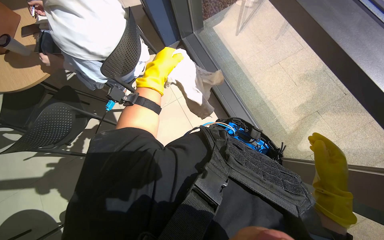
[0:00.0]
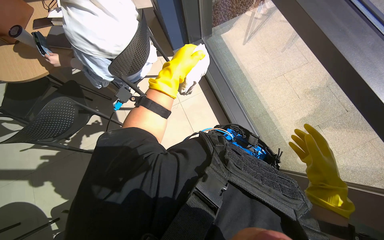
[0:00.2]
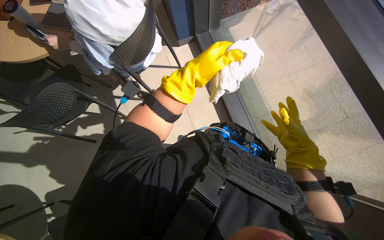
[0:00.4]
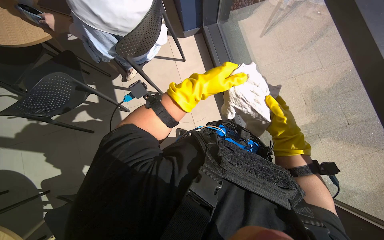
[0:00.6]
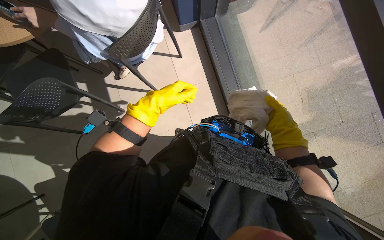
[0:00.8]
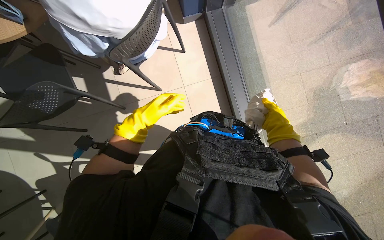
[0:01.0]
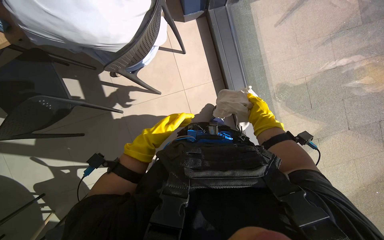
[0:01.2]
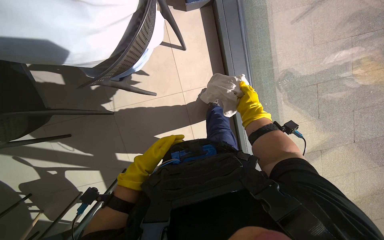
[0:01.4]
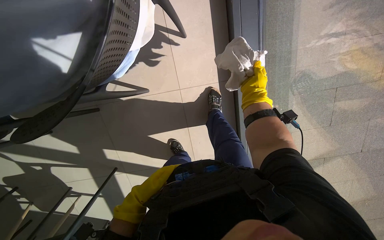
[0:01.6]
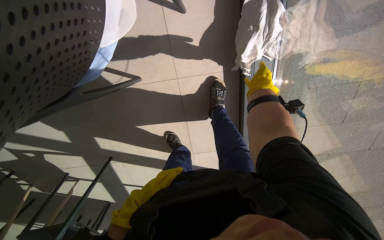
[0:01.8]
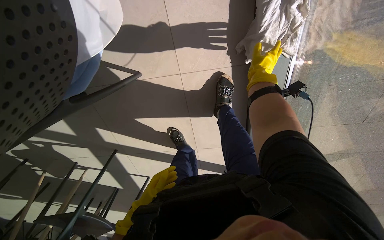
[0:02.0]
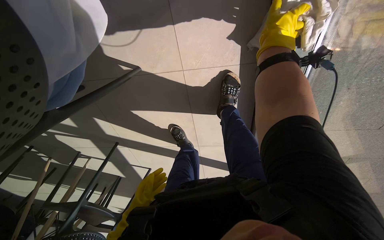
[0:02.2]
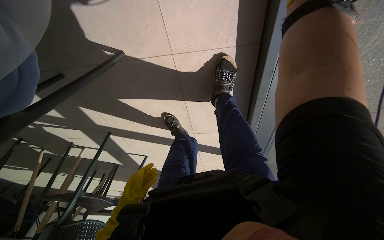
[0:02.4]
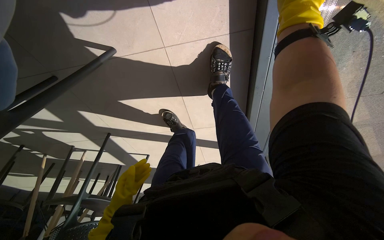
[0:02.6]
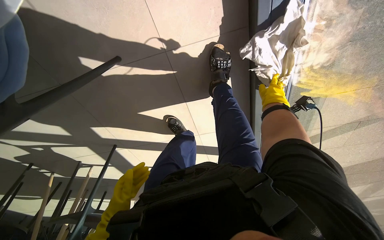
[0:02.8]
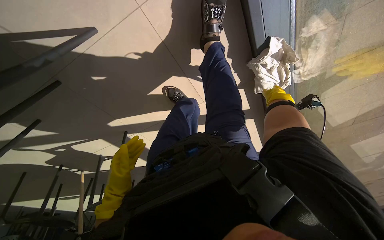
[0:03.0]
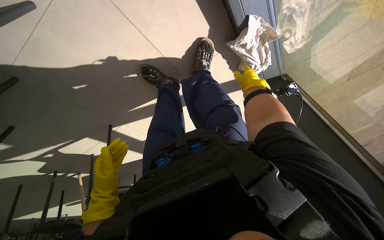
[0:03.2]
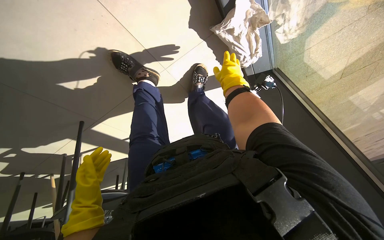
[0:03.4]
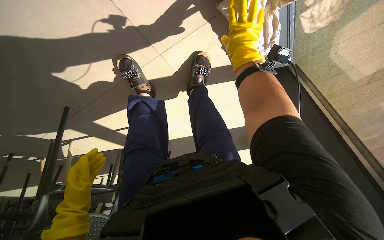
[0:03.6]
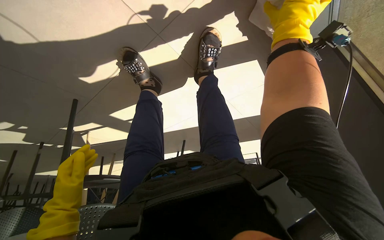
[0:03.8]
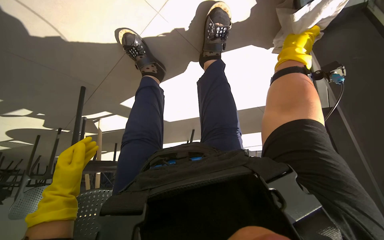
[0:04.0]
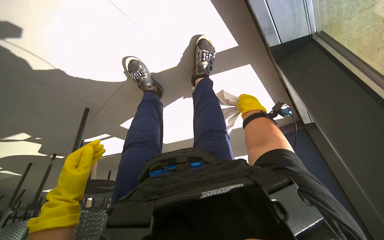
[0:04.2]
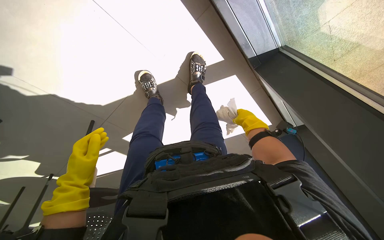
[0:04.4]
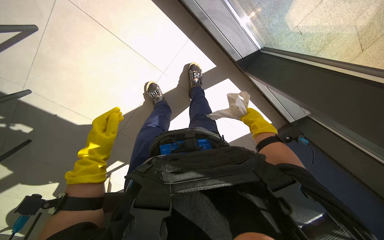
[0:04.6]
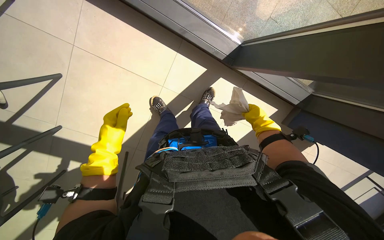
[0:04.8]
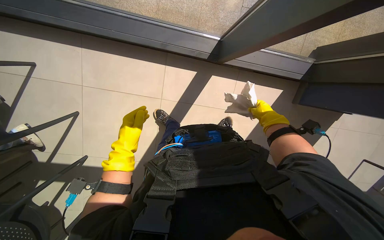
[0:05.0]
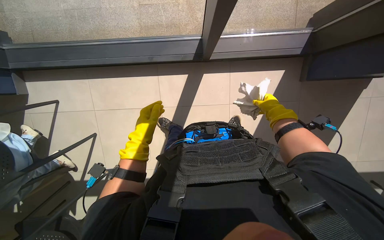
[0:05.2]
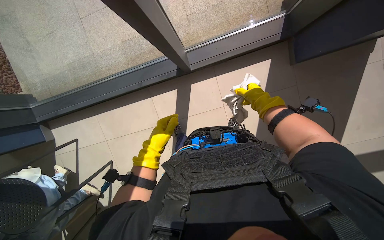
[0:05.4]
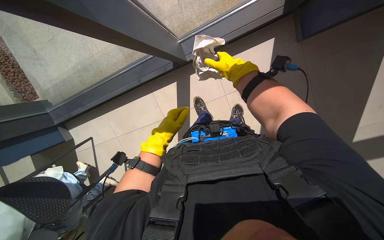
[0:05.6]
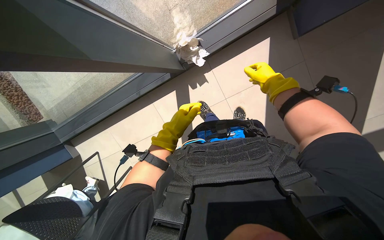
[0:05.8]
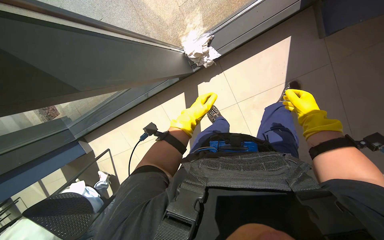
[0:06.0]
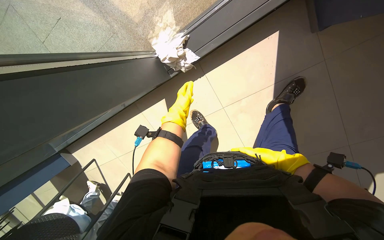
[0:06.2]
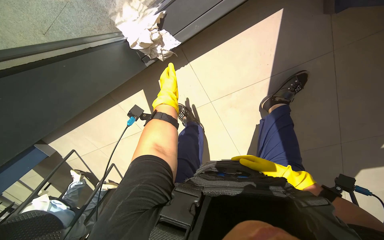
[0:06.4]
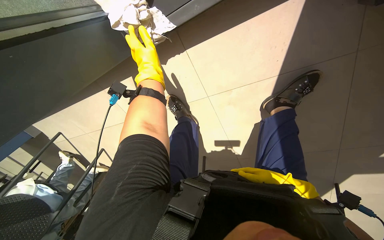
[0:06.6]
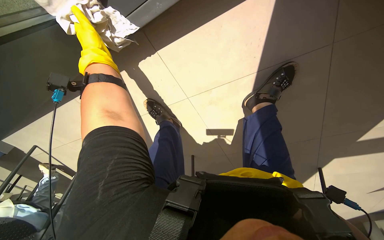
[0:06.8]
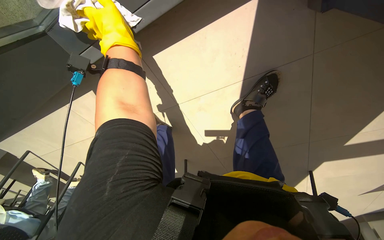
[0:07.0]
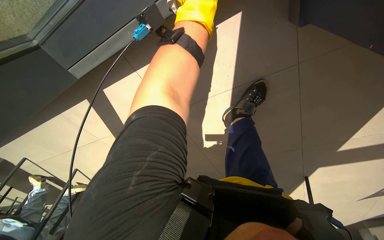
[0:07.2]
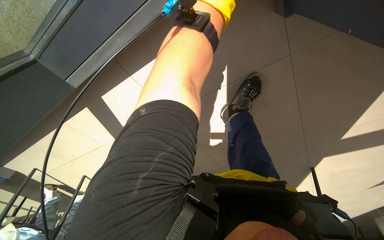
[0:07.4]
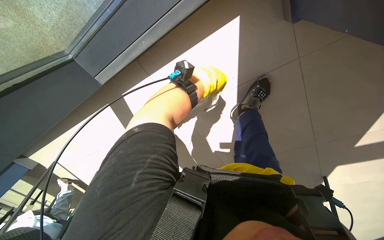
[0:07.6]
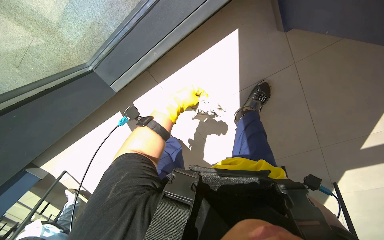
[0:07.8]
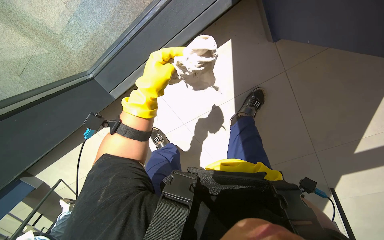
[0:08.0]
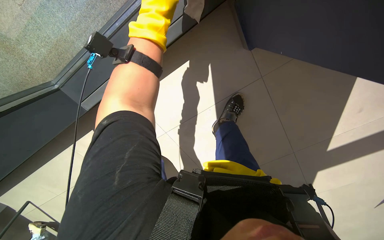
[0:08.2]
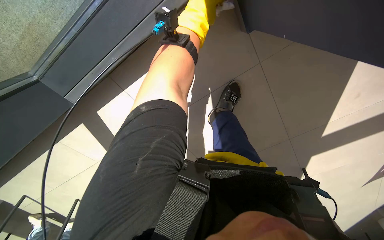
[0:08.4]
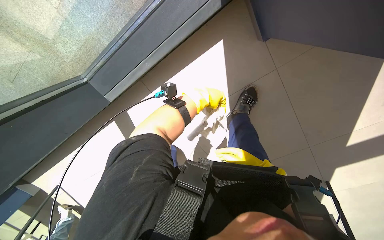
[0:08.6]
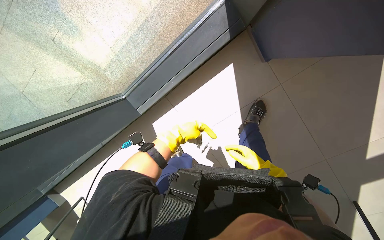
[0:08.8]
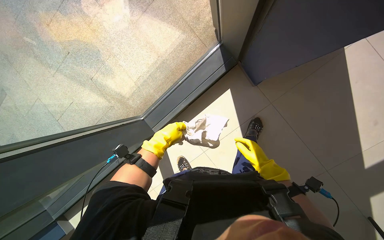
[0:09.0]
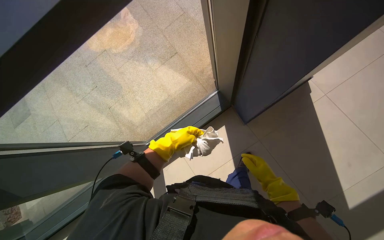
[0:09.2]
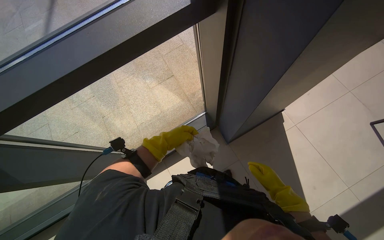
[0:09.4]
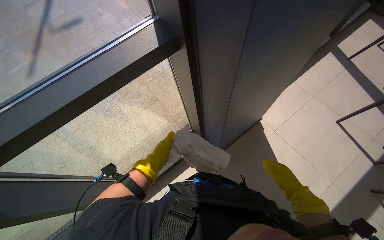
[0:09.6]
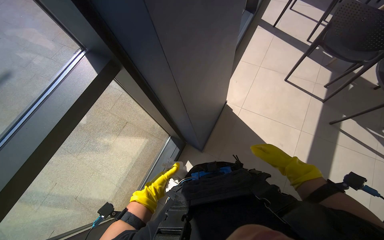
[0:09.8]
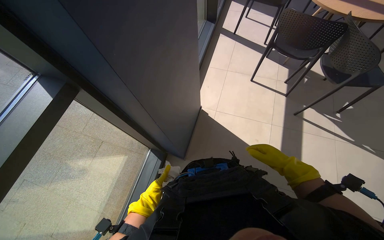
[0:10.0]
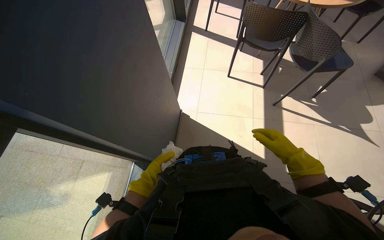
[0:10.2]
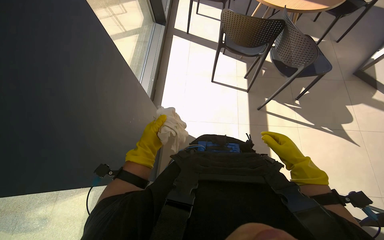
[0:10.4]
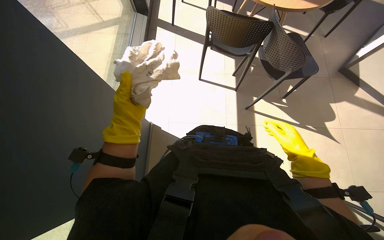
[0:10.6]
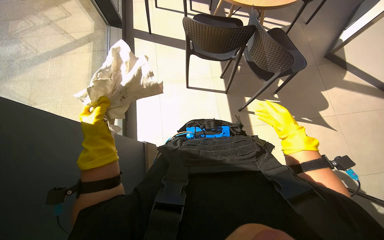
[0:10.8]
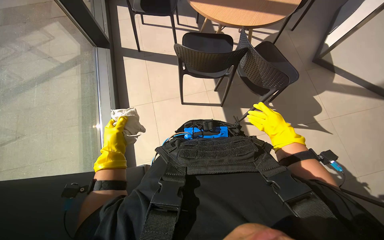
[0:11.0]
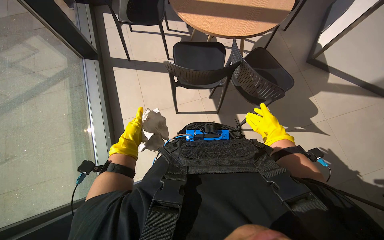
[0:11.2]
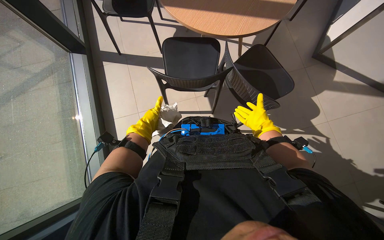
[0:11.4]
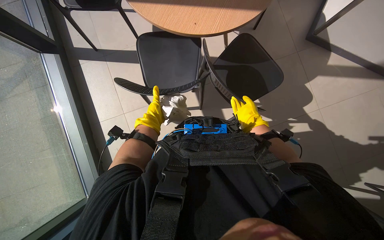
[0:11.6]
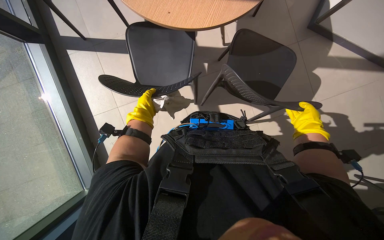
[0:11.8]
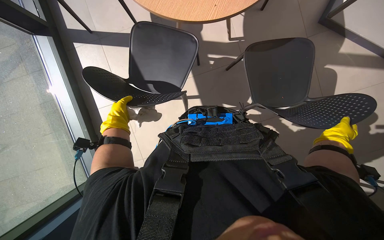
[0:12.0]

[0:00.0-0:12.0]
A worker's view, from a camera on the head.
Job: wiping surfaces.
The whole recording: Cleaning various surfaces. The worker prepares a cloth and cleans multiple surfaces including a picture, plant, wall, window, table, and chair.
0.0 to 1.6 s: The camera is carried roughly 40 cm. The view tips downward by approximately 15 degrees.
1.6 to 3.0 s: The view tilts some 20 degrees downward.
3.0 to 4.4 s: The left hand travels nearer to the camera by some 10 cm. Meanwhile the right hand shifts some 15 cm down the picture, and reaches approximately 5 cm nearer to the camera, then returns.
4.4 to 6.0 s: The head travels about 80 cm. The camera is aimed some 40 degrees further to the left. The view tips upward by approximately 15 degrees. The scene turns roughly 65 degrees counterclockwise in the picture.
6.0 to 7.6 s: The head travels some 60 cm. The wearer looks roughly 20 degrees further downward.
7.6 to 9.0 s: The camera pitches upward, by roughly 25 degrees.
9.0 to 10.4 s: The camera travels some 60 cm. The head rotates roughly 50 degrees to the right. The wearer looks some 30 degrees further upward.
10.4 to 12.0 s: The camera is carried approximately 80 cm. The view tilts approximately 15 degrees downward.

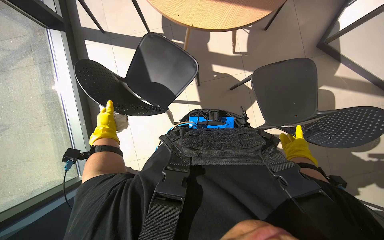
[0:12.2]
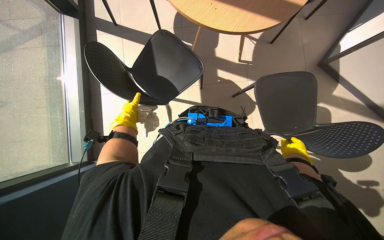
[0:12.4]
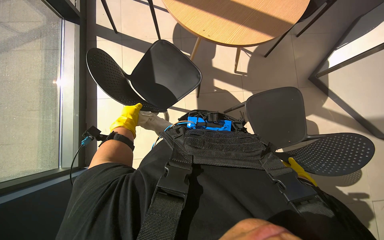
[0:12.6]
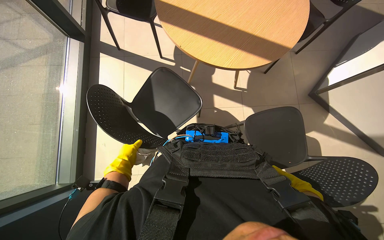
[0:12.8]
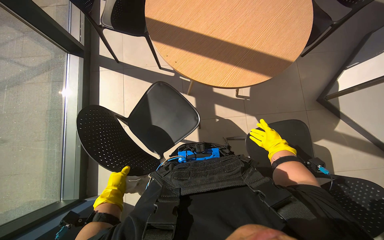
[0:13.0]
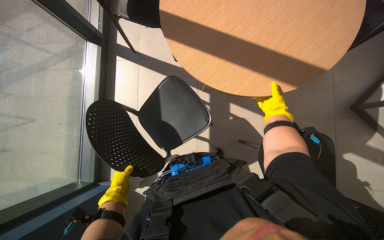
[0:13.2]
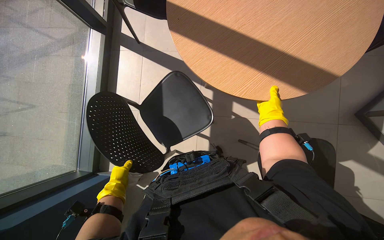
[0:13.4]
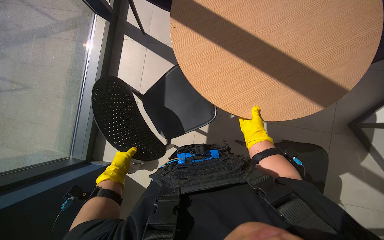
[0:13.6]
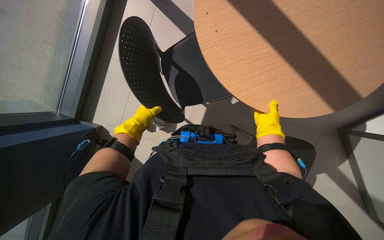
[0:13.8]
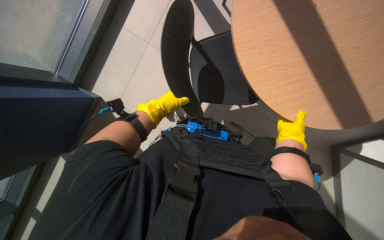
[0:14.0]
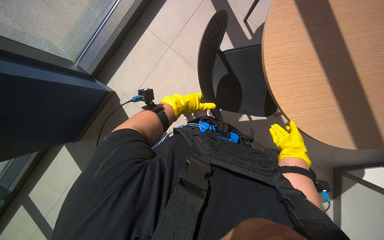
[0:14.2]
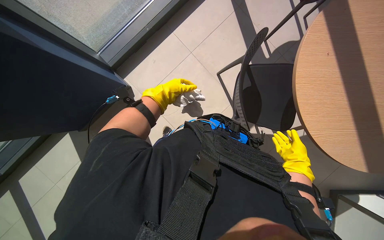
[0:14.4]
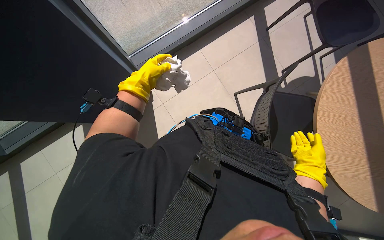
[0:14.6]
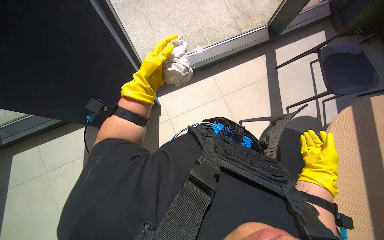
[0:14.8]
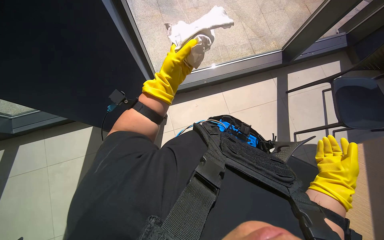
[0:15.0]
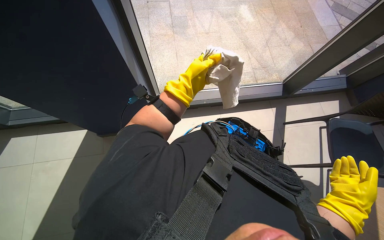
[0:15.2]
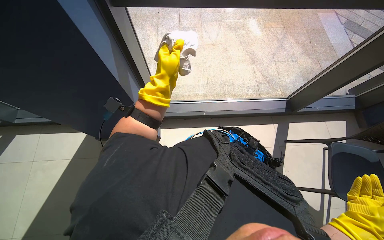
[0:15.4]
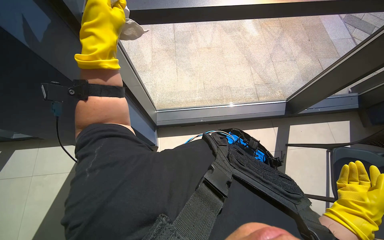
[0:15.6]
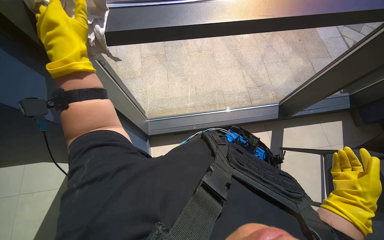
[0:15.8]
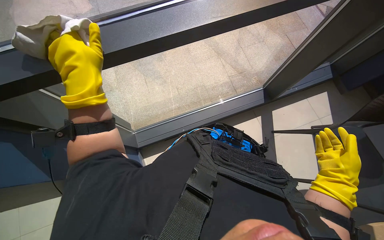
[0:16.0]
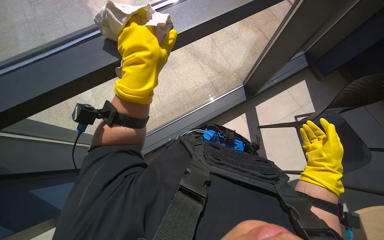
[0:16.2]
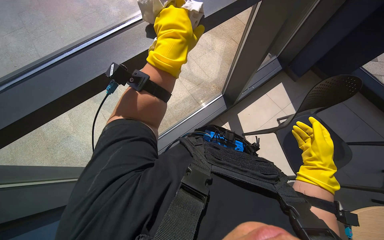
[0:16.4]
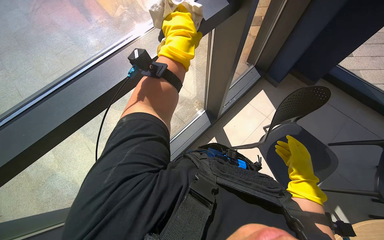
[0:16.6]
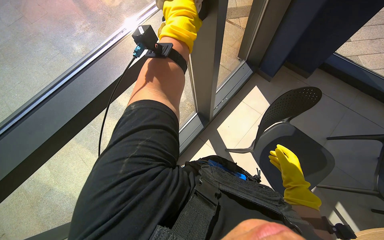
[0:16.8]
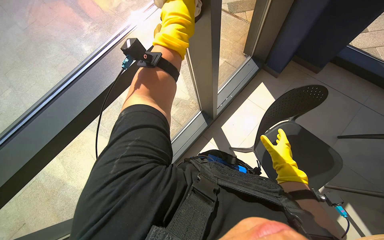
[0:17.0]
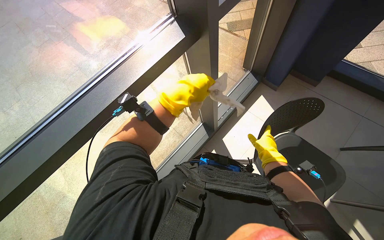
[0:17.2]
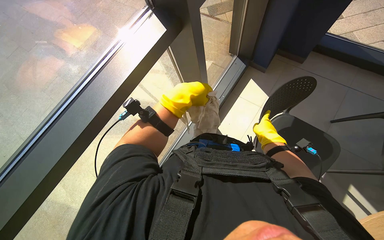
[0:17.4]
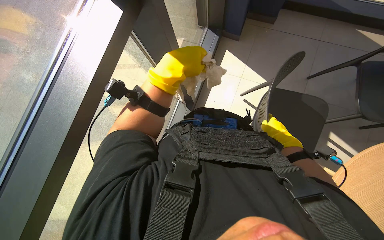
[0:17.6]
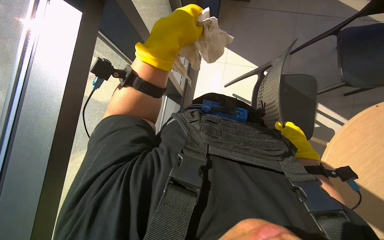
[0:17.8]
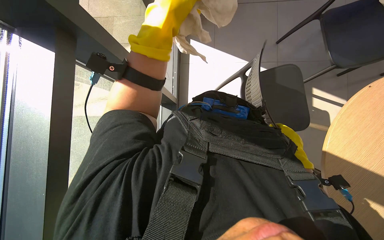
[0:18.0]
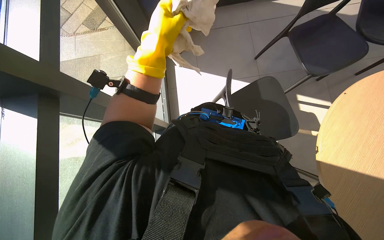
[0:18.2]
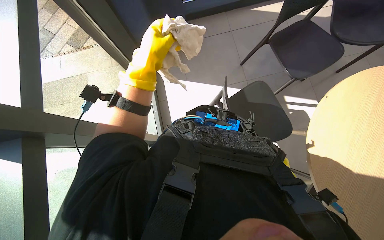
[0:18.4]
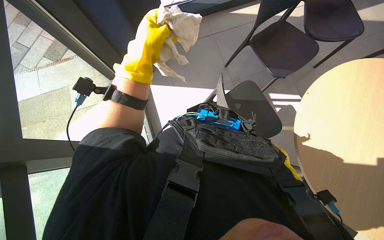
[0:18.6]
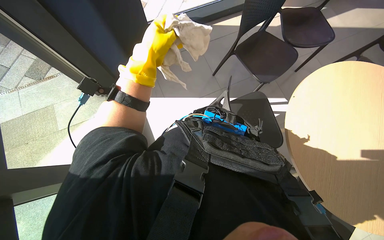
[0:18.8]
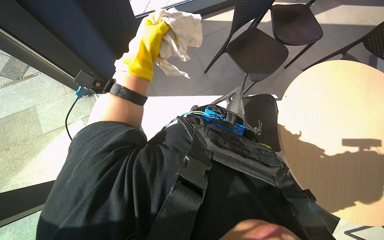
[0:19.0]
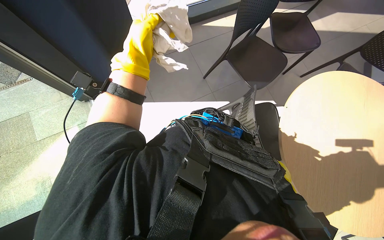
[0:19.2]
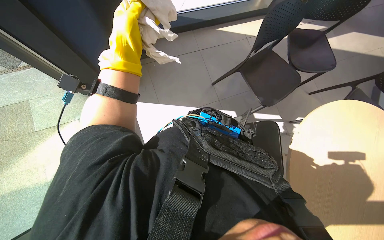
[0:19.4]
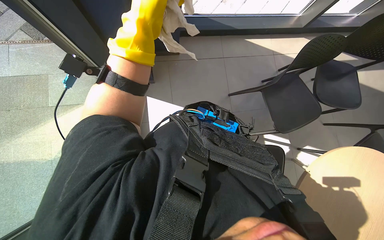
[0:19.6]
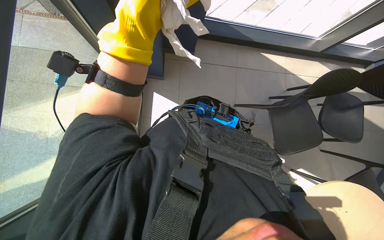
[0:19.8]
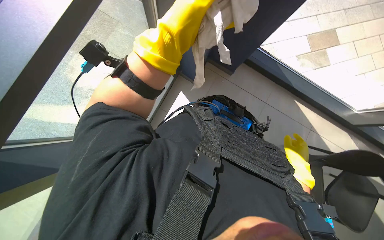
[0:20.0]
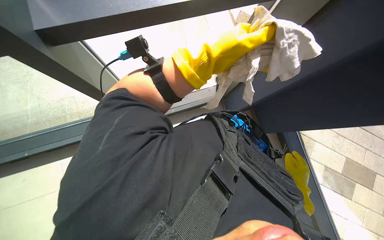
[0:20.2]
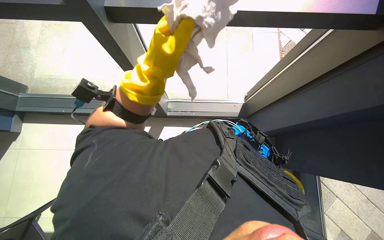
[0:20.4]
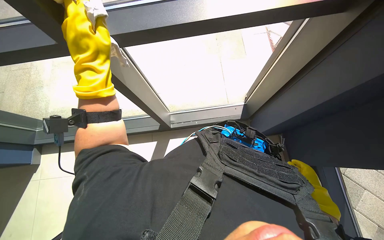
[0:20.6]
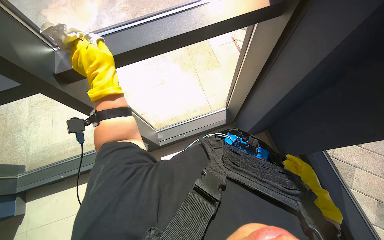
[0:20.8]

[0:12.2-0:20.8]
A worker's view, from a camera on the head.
Job: wiping surfaces.
The whole recording: Cleaning various surfaces. The worker prepares a cloth and cleans multiple surfaces including a picture, plant, wall, window, table, and chair.
12.2 to 13.6 s: The right hand travels up the picture and back again, approximately 50 cm each way.
13.6 to 15.0 s: The scene turns some 30 degrees clockwise in the picture. The right hand is displaced nearer to the camera and down the picture by some 20 cm. Meanwhile the left hand goes roughly 15 cm nearer to the camera.
15.0 to 16.6 s: The view tilts roughly 20 degrees upward. The left hand travels to the left and back again, some 10 cm each way, while the right hand goes nearer to the camera and returns, approximately 10 cm each way.
16.6 to 18.0 s: The scene rotates counterclockwise by some 25 degrees.
18.0 to 19.4 s: The head rotates roughly 25 degrees to the right. The wearer looks roughly 15 degrees further upward.
19.4 to 20.8 s: The view tips upward by about 15 degrees. The left hand shifts approximately 10 cm to the left.
